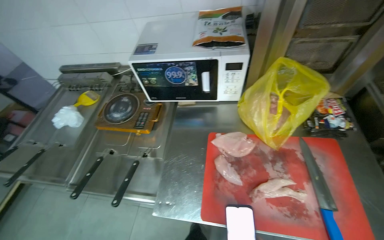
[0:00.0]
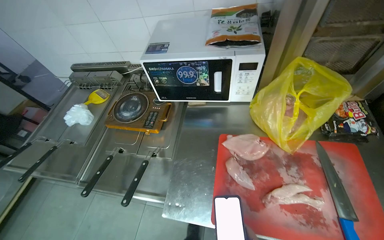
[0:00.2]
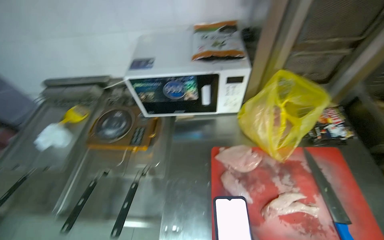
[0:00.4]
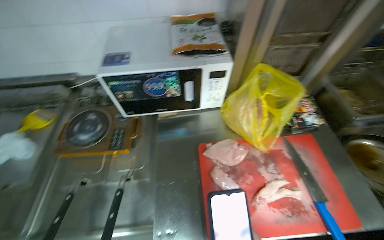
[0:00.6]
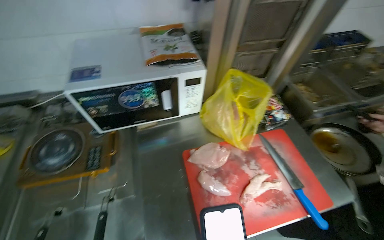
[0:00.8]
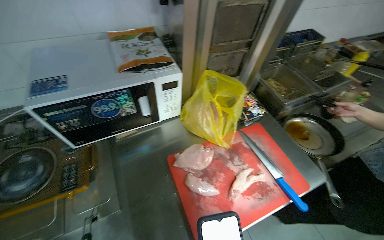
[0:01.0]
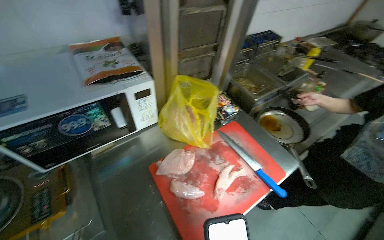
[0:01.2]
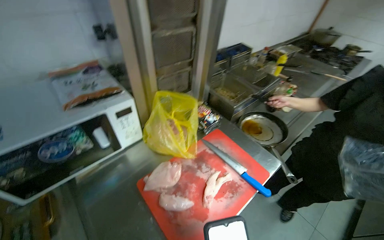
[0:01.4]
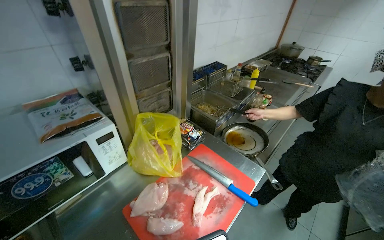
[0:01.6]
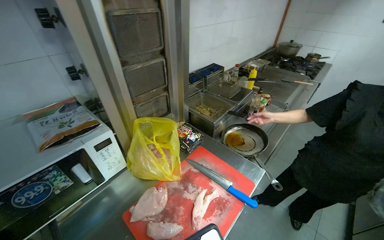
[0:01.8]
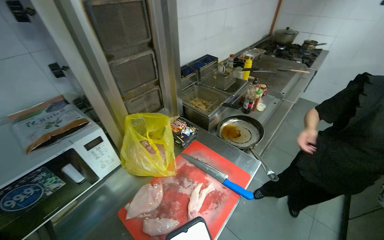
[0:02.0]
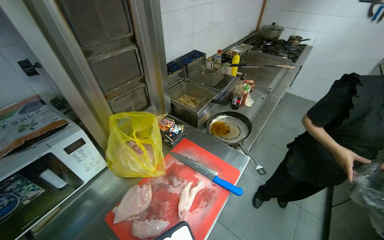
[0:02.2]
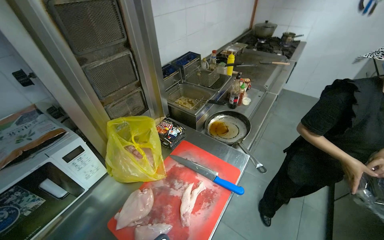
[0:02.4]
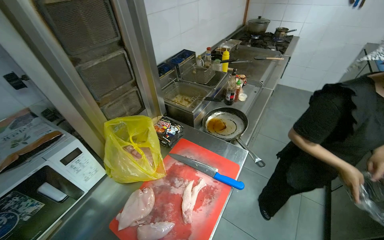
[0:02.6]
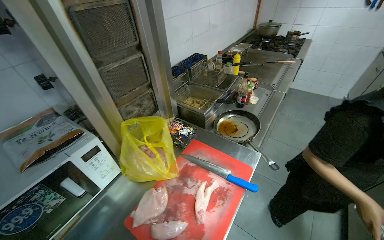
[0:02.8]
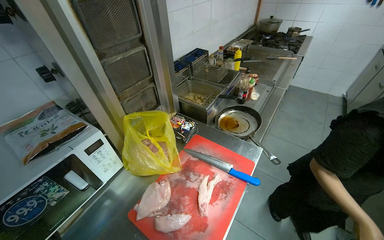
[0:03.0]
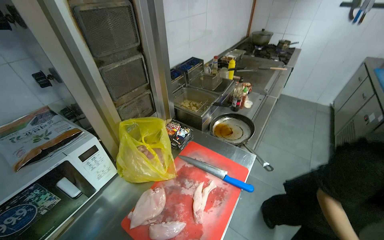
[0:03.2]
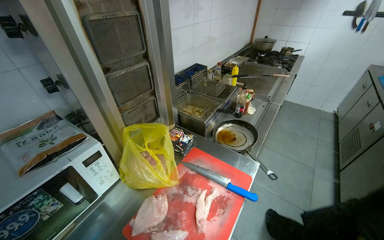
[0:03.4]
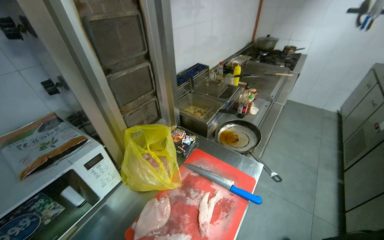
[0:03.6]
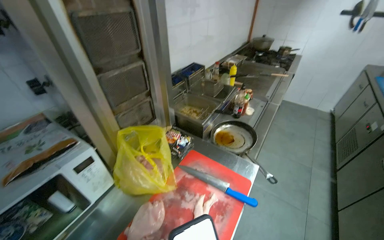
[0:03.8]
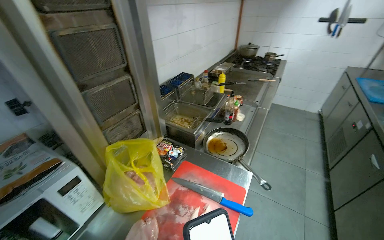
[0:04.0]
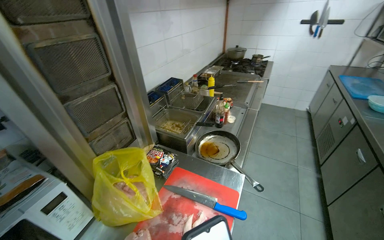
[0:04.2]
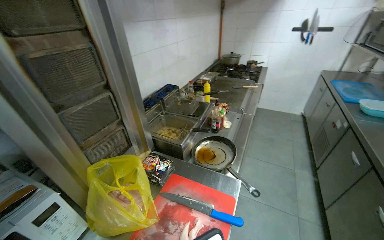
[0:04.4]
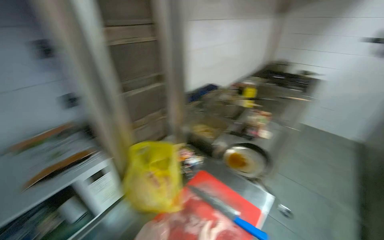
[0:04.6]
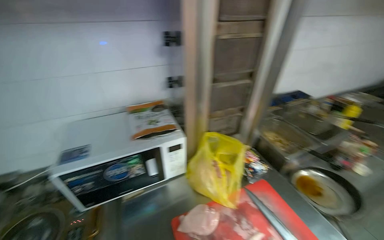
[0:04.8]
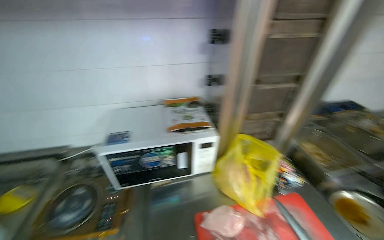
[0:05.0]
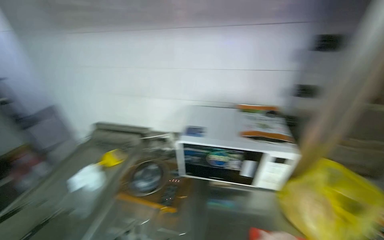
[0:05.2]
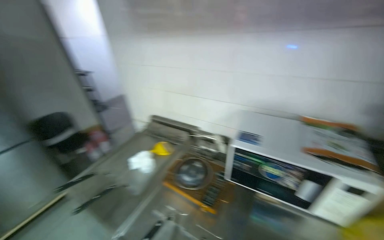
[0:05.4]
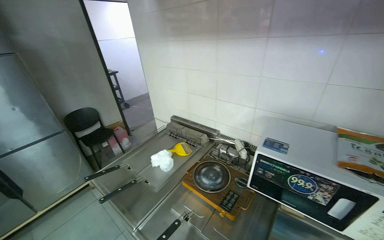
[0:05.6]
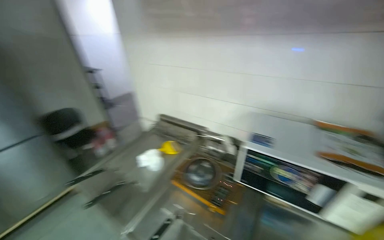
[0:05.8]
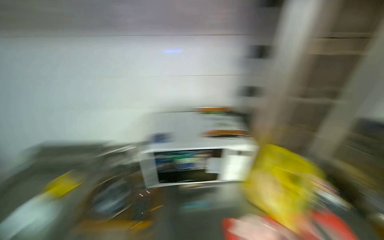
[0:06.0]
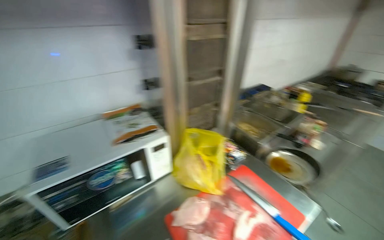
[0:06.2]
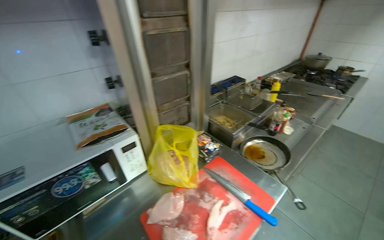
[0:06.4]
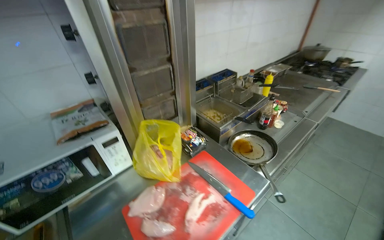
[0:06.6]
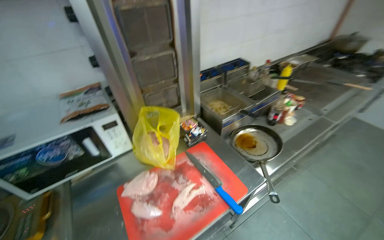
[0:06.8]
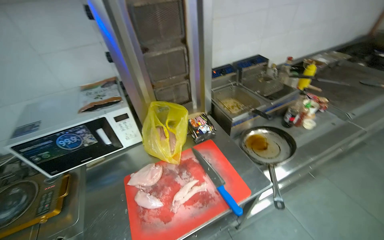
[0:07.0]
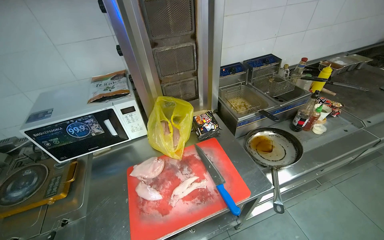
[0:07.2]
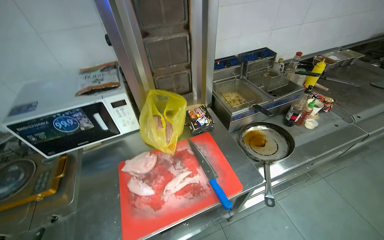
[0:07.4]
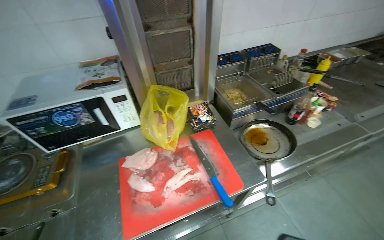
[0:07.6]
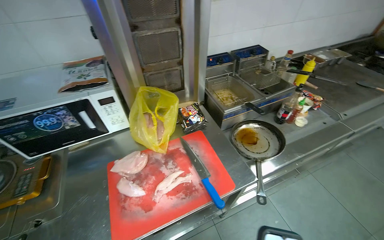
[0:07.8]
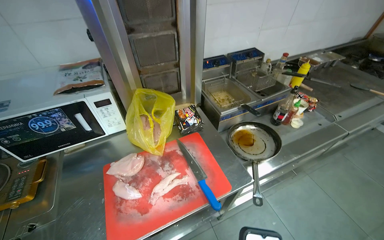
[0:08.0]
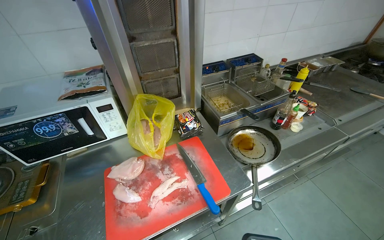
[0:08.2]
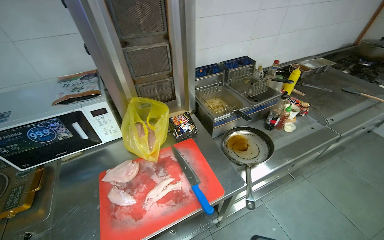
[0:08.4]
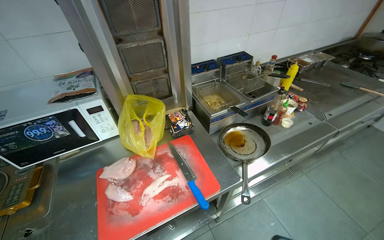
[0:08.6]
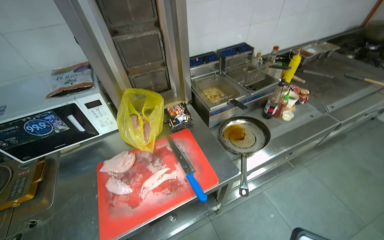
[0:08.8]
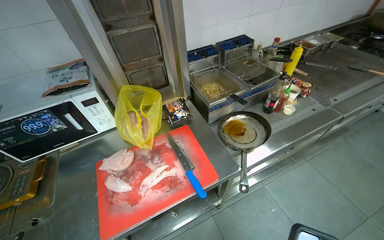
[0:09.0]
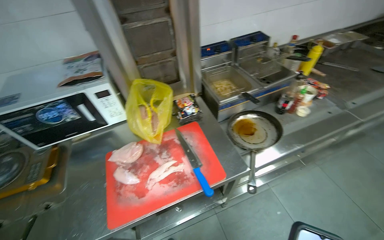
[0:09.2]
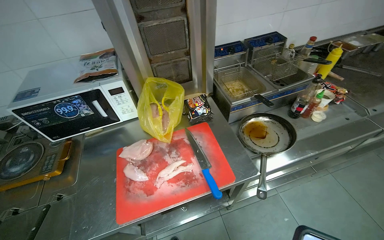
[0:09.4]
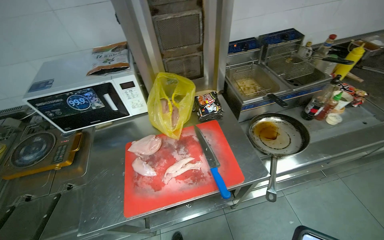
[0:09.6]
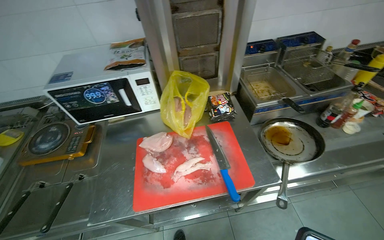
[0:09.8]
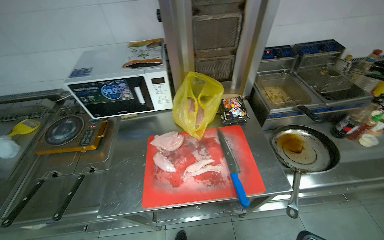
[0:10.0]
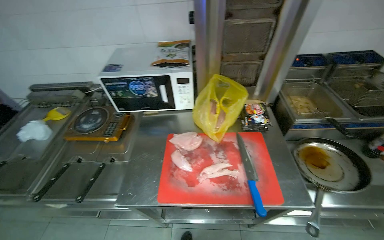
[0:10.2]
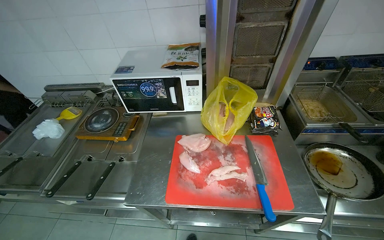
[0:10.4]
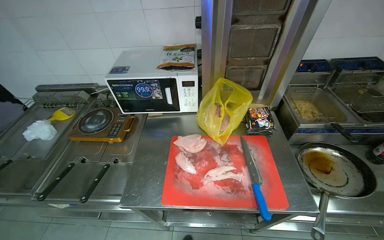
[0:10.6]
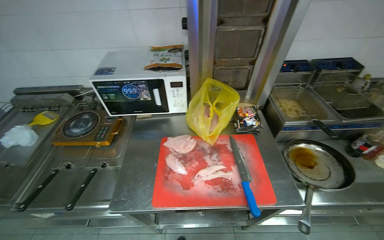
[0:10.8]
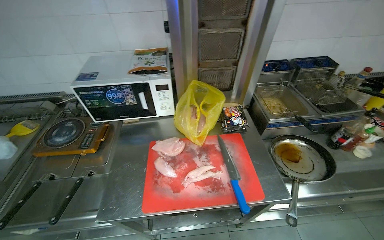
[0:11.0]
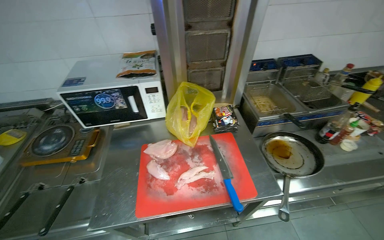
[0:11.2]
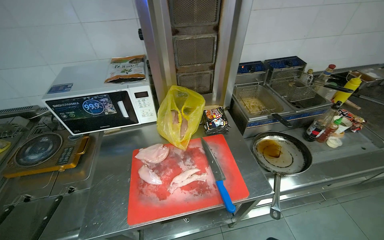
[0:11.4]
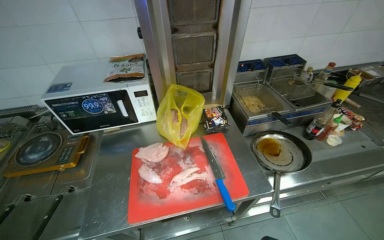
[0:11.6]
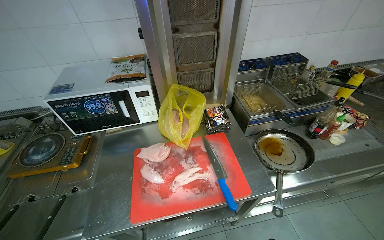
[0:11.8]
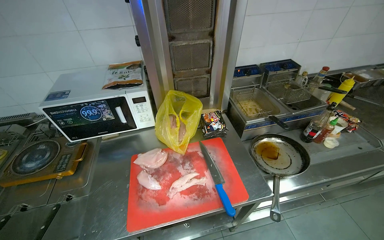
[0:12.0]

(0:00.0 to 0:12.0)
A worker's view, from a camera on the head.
Job: preparing food.
The whole recording: Cutting chicken on cutting board. The worker removes chicken from a bag and cuts it into pieces on a red cutting board.
0:00.0 - 0:01.6: The wearer's head swings some 55 degrees to the right. The view tips upward by some 15 degrees.
0:04.4 - 0:06.0: The wearer's head swings some 65 degrees to the left.
0:09.0 - 0:10.4: The wearer looks roughly 30 degrees further to the left.
0:10.4 - 0:12.0: The head turns to the right by approximately 15 degrees.

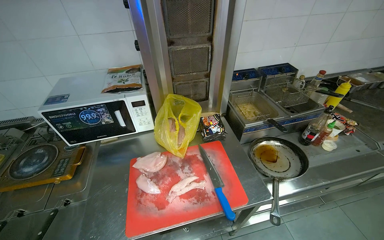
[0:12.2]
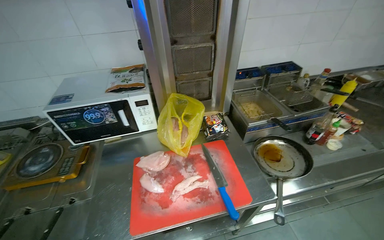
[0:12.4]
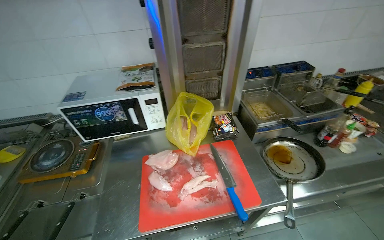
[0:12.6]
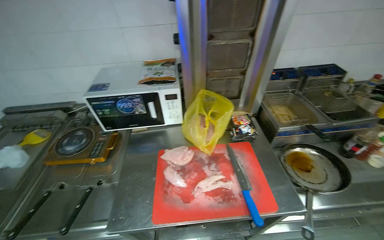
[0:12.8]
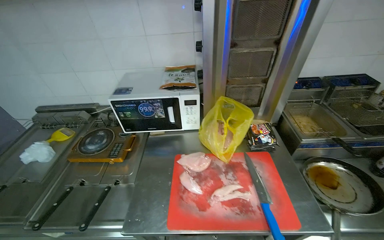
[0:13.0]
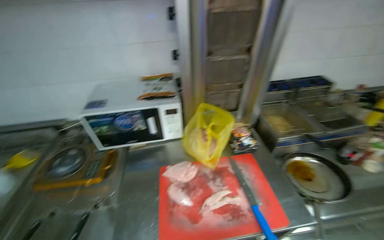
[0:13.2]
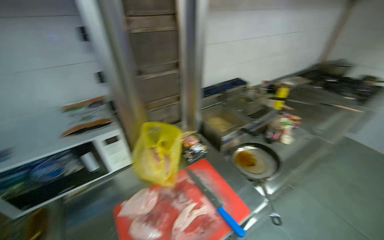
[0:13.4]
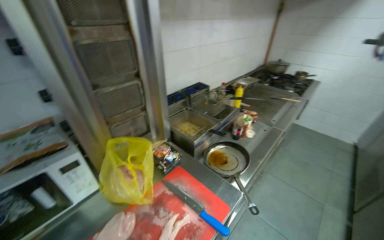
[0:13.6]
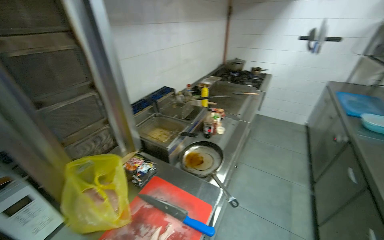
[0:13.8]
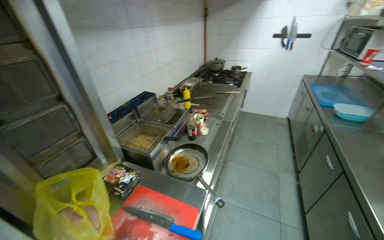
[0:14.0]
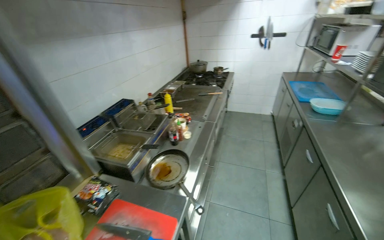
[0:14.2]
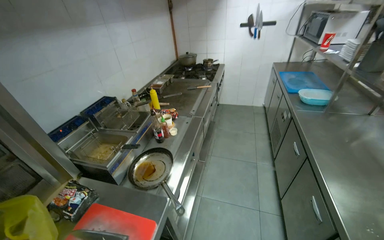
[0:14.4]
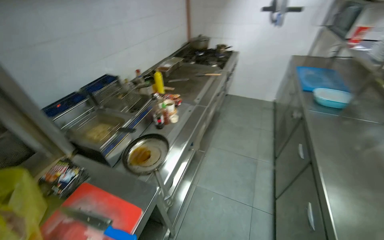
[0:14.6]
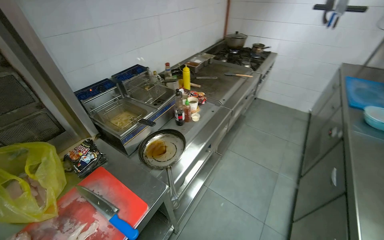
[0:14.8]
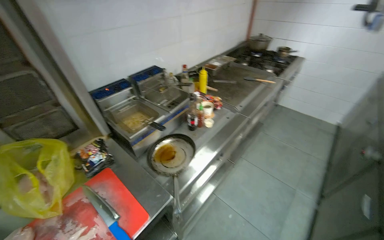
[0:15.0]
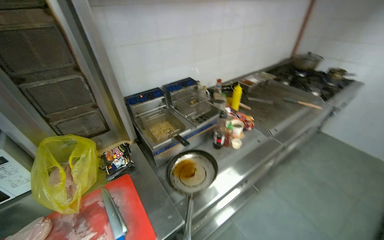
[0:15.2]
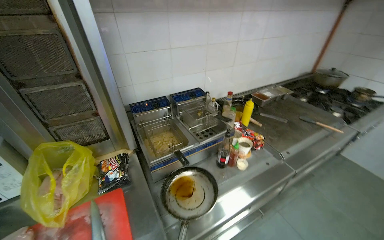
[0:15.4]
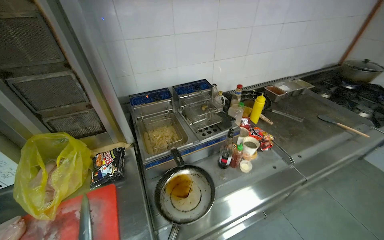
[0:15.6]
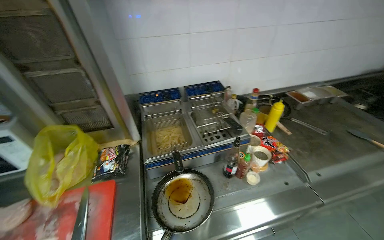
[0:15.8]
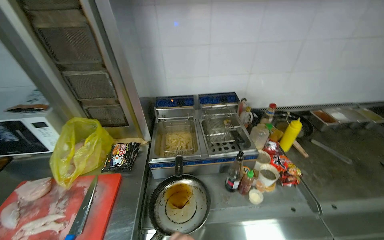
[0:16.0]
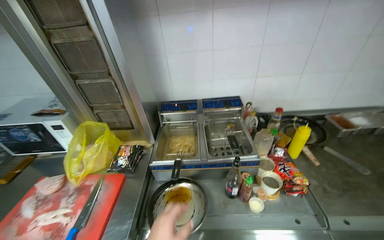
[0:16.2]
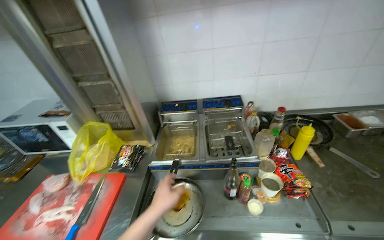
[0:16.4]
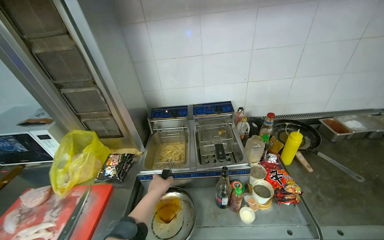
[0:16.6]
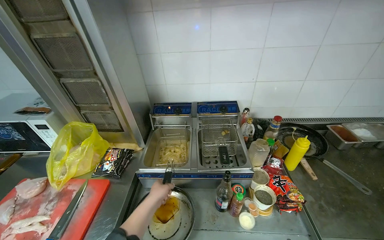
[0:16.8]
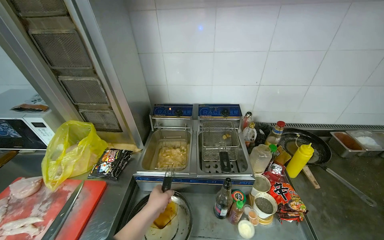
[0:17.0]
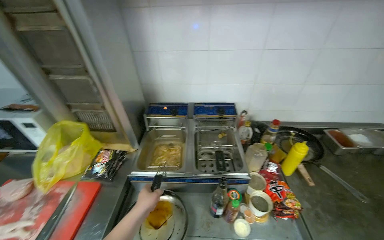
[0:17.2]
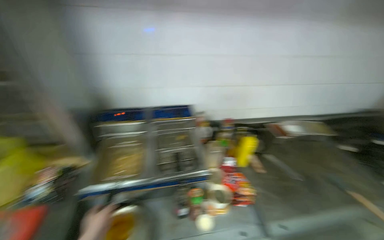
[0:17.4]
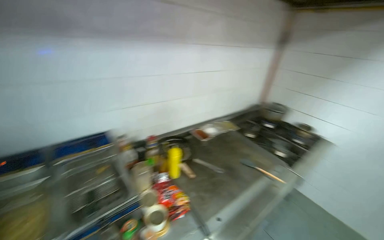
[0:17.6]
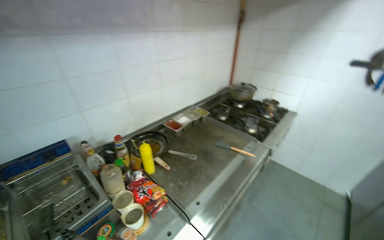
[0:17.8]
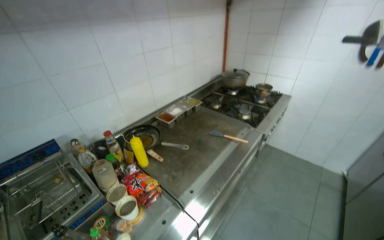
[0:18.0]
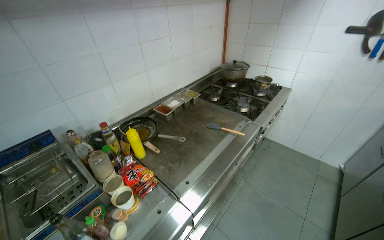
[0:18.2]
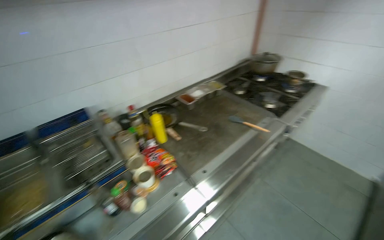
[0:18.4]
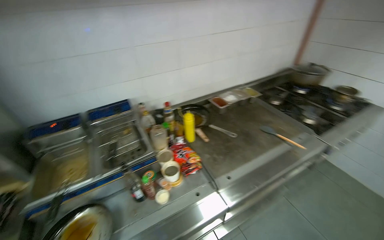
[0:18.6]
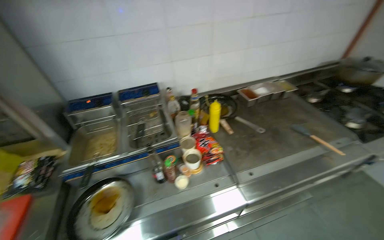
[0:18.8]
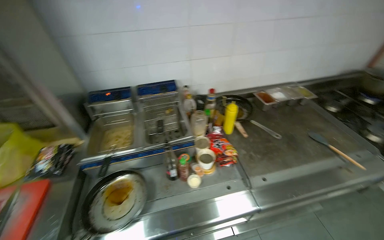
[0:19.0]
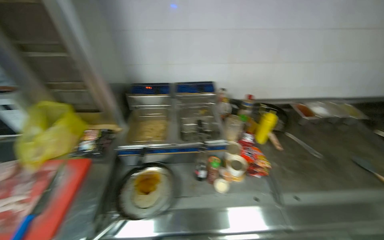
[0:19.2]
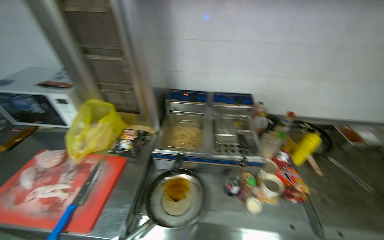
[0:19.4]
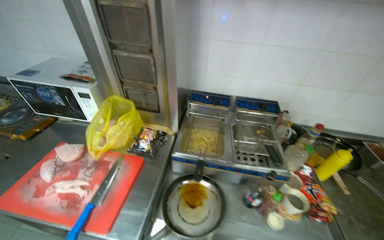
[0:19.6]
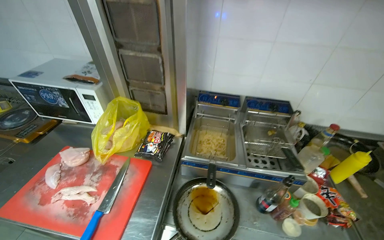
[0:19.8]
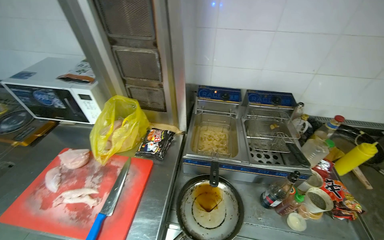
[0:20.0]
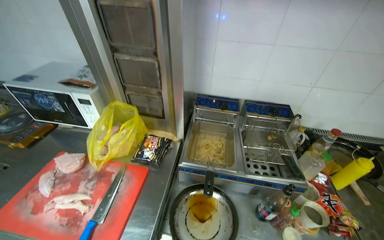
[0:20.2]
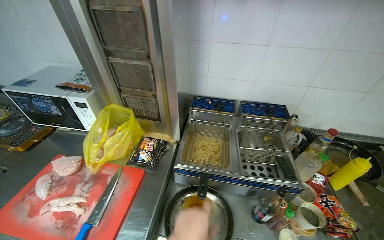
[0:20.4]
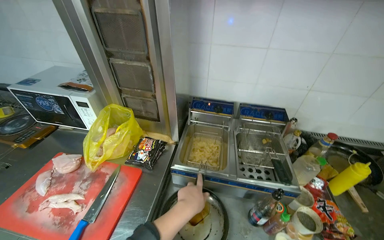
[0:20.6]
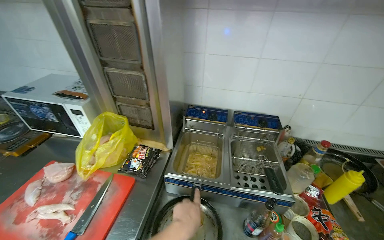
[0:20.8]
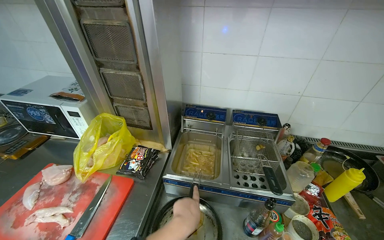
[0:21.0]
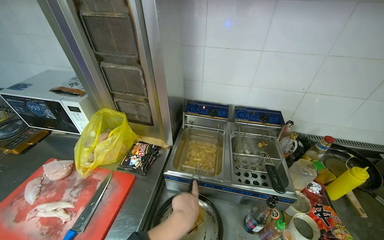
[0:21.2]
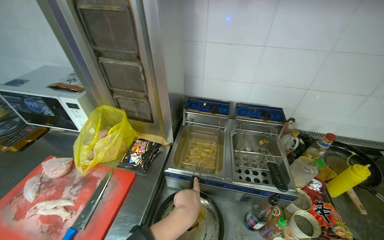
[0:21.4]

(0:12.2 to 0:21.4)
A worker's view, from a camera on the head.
Job: preparing food.
The whole recording: Cutting chicken on cutting board. The worker removes chicken from a bag and cuts it into pieces on a red cutting board.
0:12.2 - 0:13.8: The head rotates about 45 degrees to the right.
0:13.8 - 0:15.2: The wearer looks about 25 degrees further to the left.
0:15.2 - 0:16.8: The wearer moves about 50 cm. The head rotates approximately 40 degrees to the left.
0:16.8 - 0:18.4: The head rotates about 45 degrees to the right.
0:18.4 - 0:19.8: The wearer moves approximately 50 cm. The wearer's head swings roughly 50 degrees to the left.
